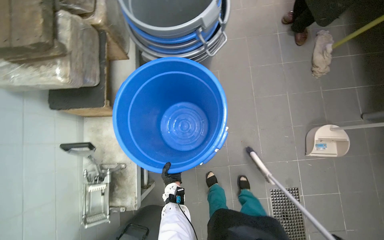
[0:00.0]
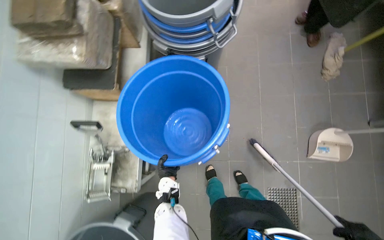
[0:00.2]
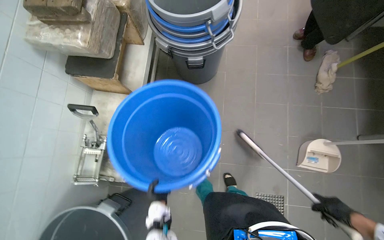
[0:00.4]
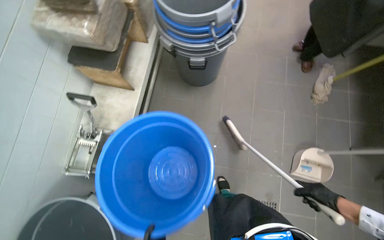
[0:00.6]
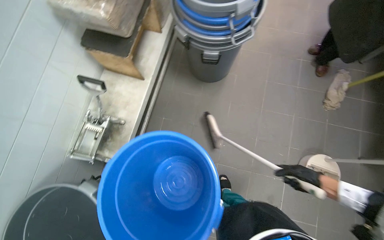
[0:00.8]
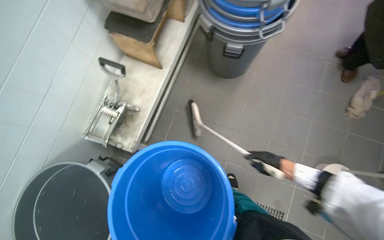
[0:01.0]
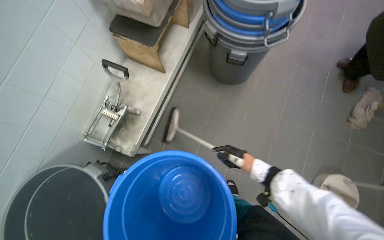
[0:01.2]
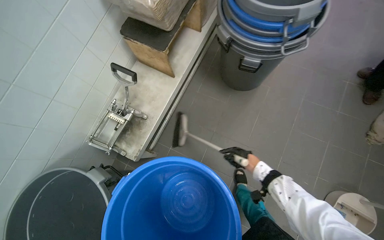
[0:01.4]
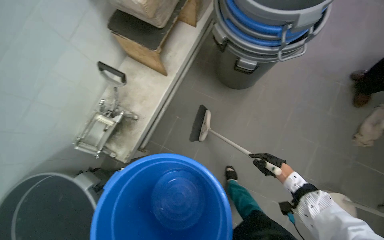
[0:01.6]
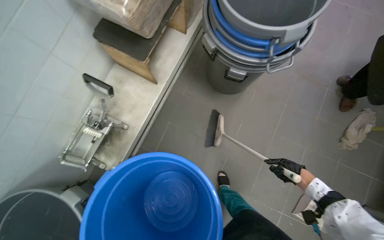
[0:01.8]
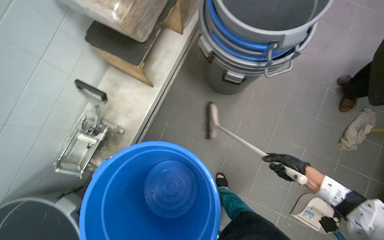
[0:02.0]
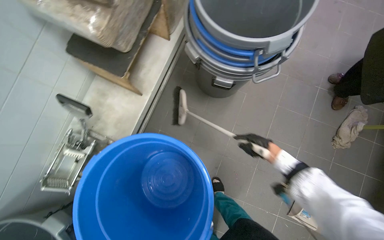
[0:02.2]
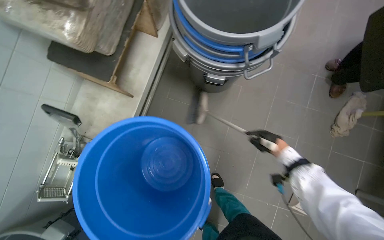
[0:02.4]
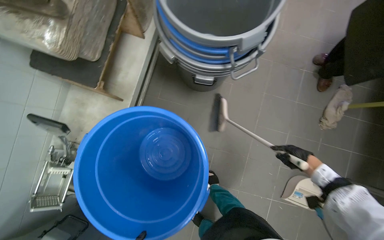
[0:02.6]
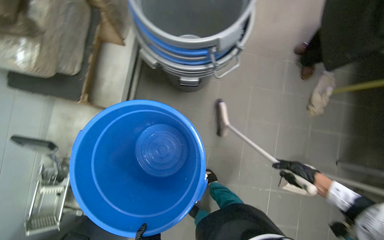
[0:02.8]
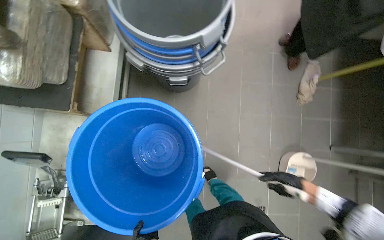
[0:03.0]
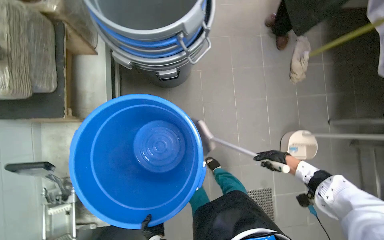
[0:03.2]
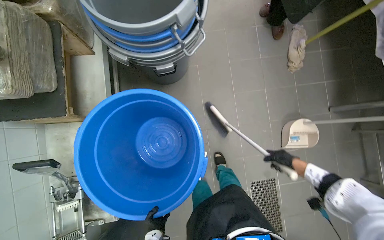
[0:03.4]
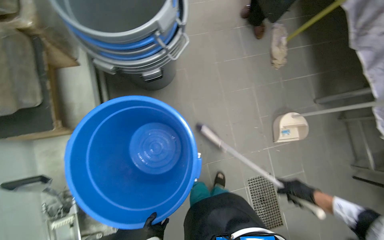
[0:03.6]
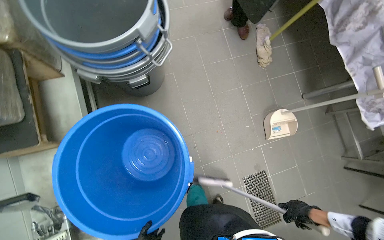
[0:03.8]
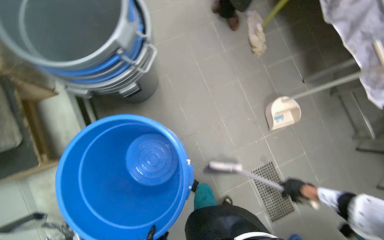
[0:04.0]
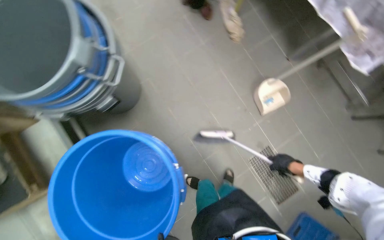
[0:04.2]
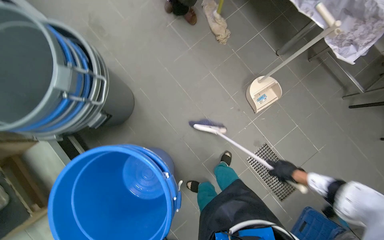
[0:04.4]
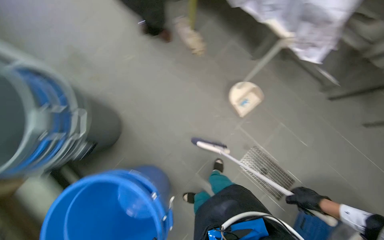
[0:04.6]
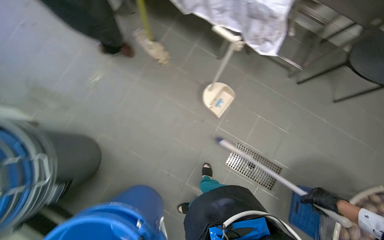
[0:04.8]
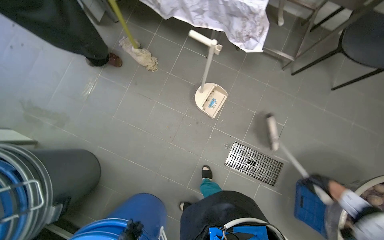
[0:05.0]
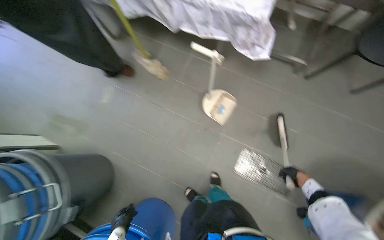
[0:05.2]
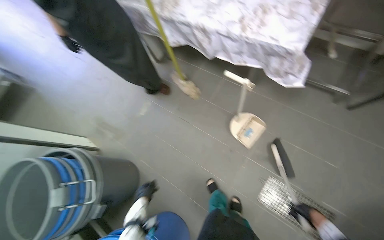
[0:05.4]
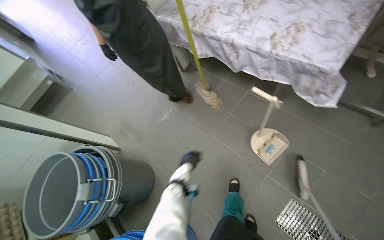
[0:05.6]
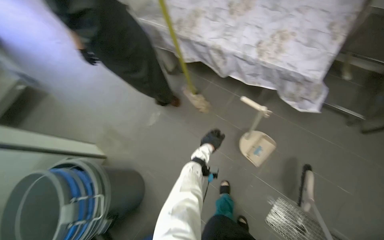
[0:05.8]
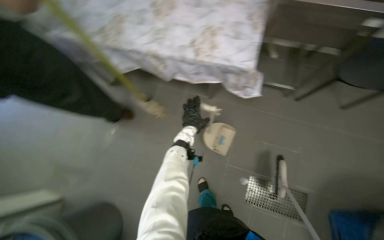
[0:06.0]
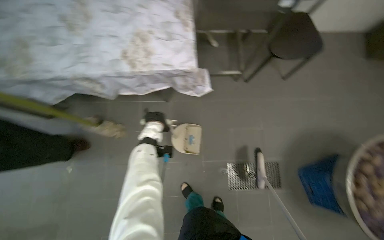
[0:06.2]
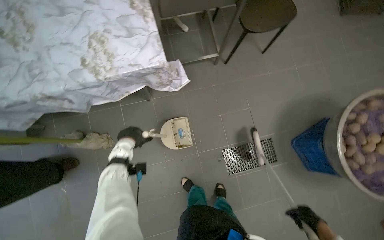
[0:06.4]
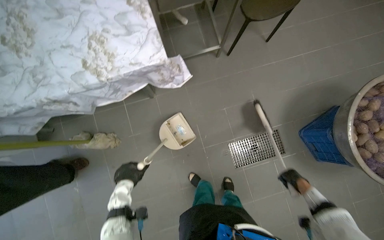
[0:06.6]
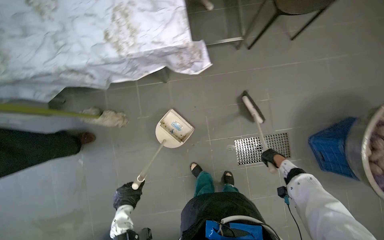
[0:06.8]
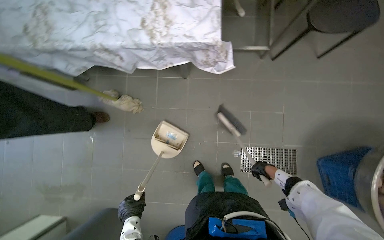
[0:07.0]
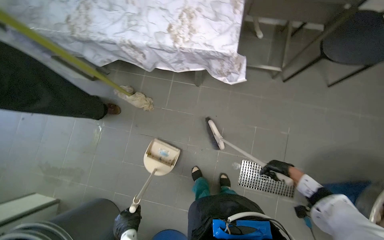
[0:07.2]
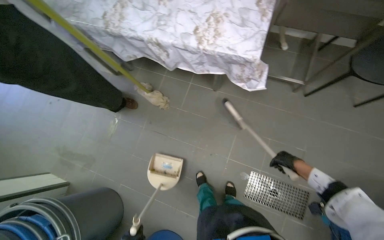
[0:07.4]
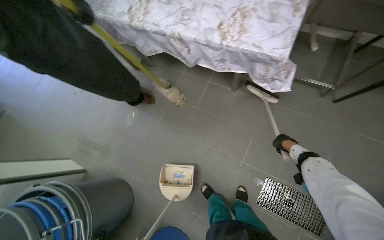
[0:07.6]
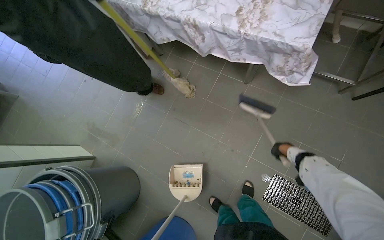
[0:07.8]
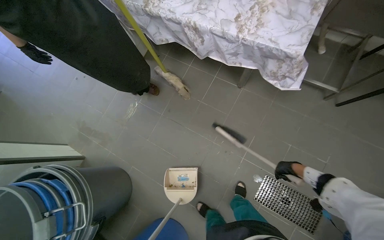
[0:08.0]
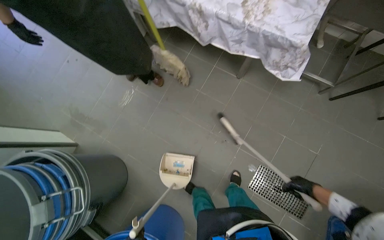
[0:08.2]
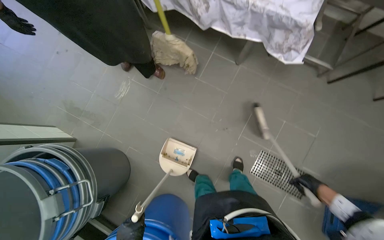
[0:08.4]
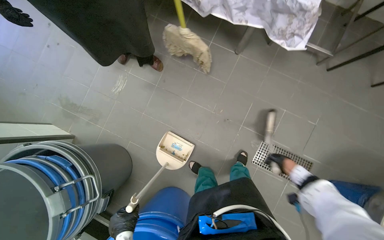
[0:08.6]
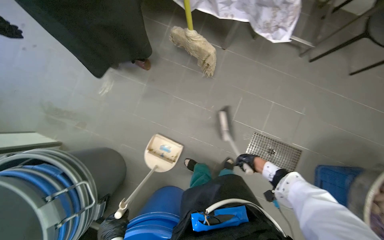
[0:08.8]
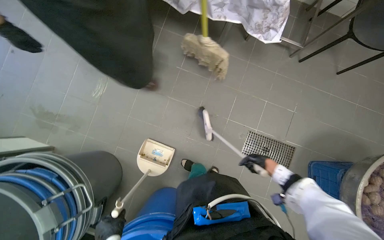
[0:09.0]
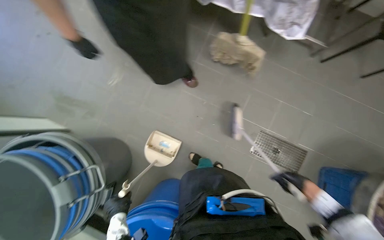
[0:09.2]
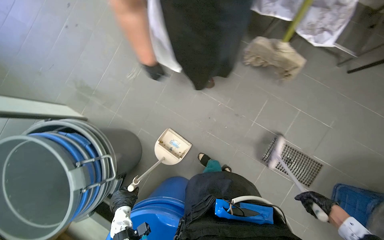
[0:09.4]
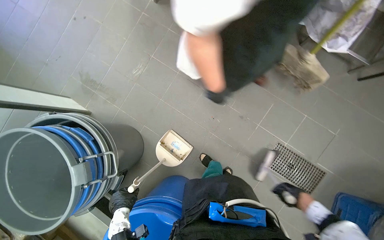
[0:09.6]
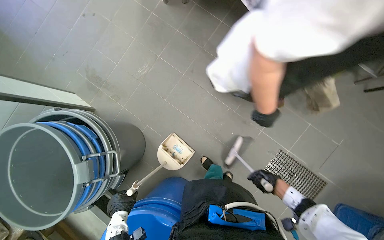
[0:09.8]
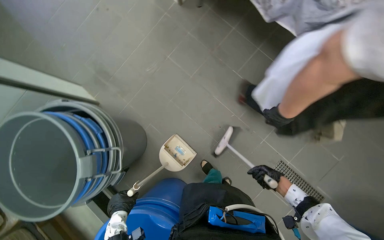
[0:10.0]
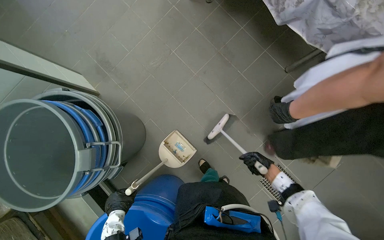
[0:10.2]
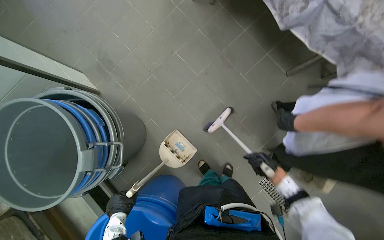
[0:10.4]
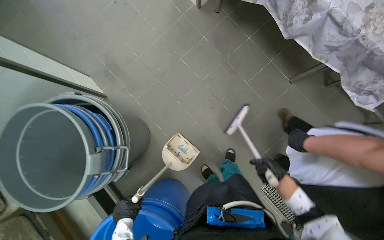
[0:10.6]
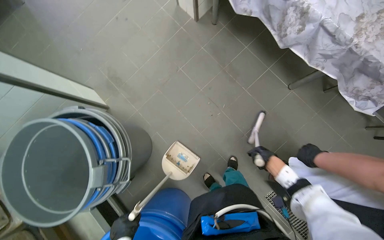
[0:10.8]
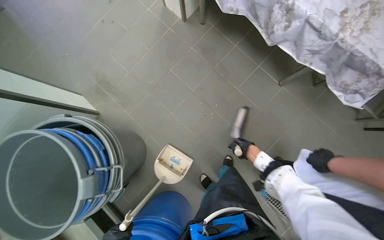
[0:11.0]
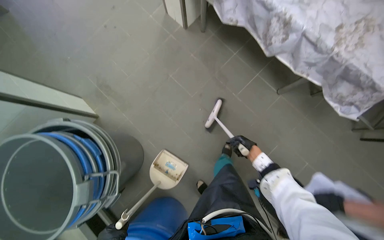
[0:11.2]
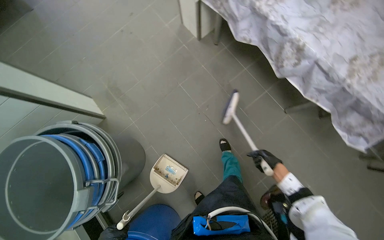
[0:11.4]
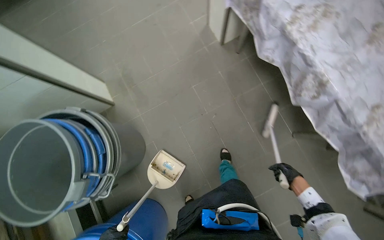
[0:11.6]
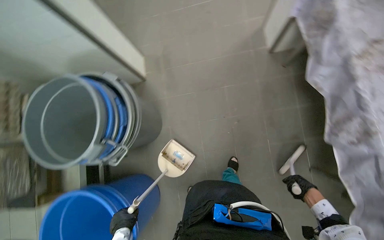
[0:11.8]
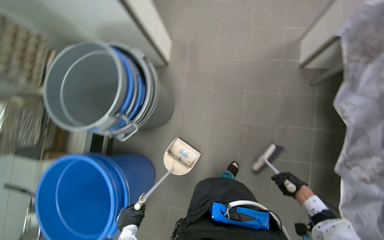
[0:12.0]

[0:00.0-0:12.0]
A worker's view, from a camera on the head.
Job: sweeping floor.
The whole recording: Sweeping kitchen floor. The worker sweeps the kitchen floor with a broom and dustpan, moving chairs to clean underneath them.
0:00.0 to 0:01.6: The scene turns roughly 30 degrees clockwise in the picture.
0:01.6 to 0:03.0: The right hand goes nearer and farther, approximately 15 cm each way, reversing 2 times.
0:03.0 to 0:04.4: The scene rotates counterclockwise by approximately 45 degrees.
0:04.4 to 0:06.0: The camera travels some 50 cm. The scene turns roughly 30 degrees counterclockwise in the picture.
0:07.6 to 0:09.0: The right hand heads down the picture and to the left, covering roughly 40 cm.
0:09.0 to 0:10.4: Everything in view rotates roughly 25 degrees clockwise. The right hand reaches about 5 cm to the right, then returns.
0:10.4 to 0:12.0: The head rotates about 50 degrees to the left.

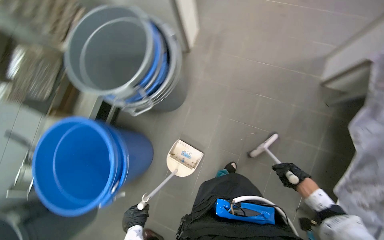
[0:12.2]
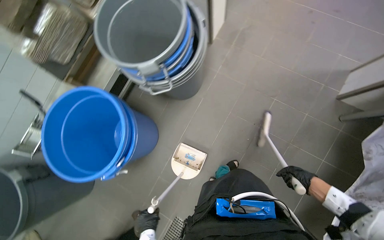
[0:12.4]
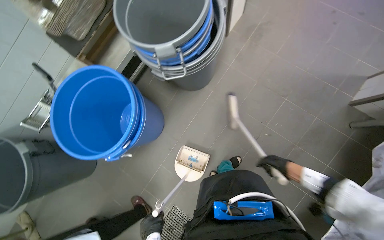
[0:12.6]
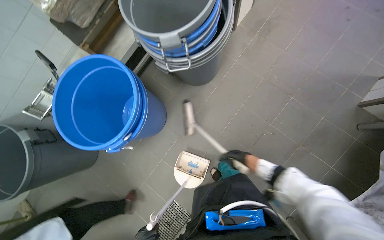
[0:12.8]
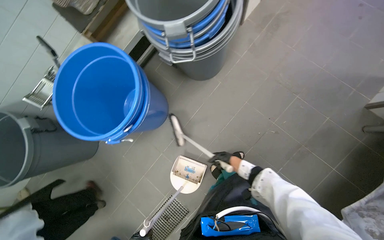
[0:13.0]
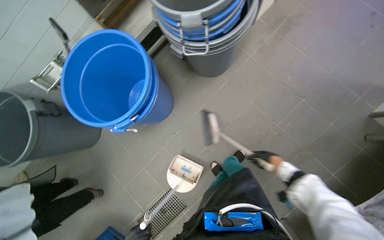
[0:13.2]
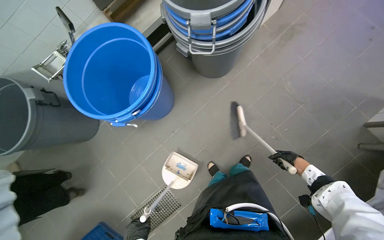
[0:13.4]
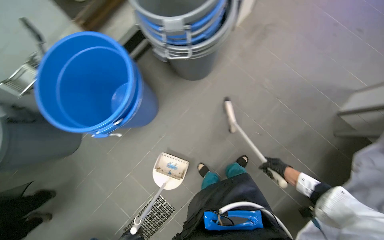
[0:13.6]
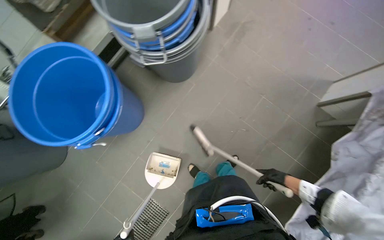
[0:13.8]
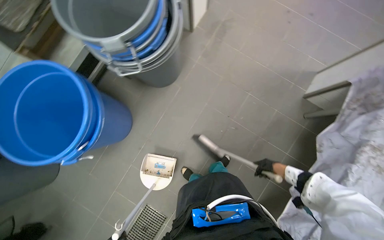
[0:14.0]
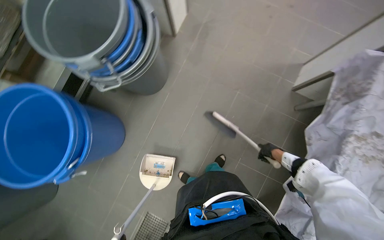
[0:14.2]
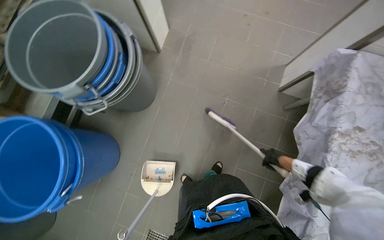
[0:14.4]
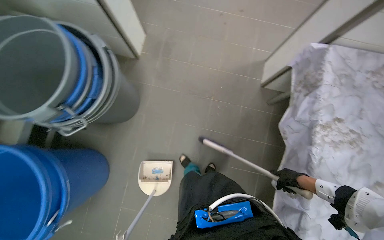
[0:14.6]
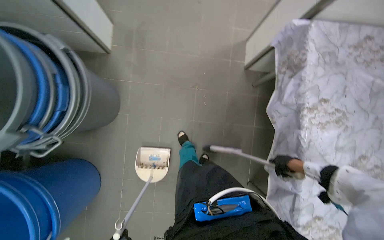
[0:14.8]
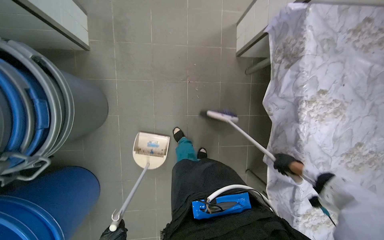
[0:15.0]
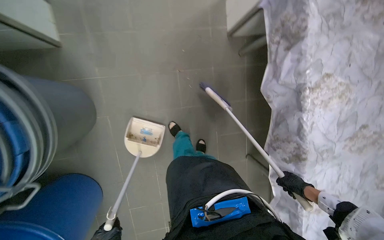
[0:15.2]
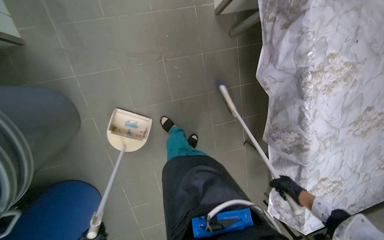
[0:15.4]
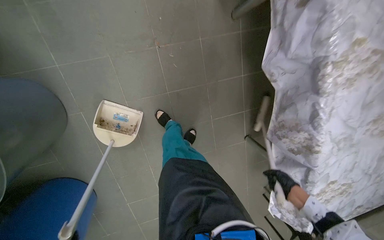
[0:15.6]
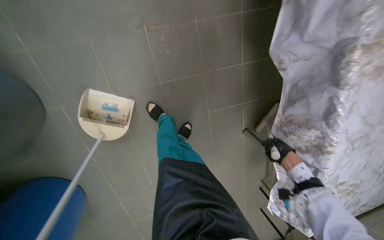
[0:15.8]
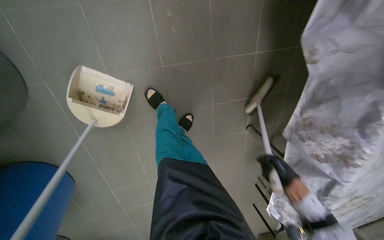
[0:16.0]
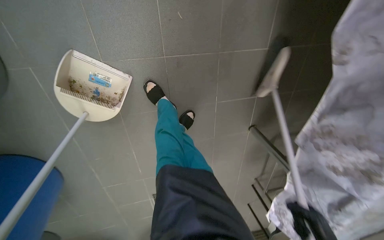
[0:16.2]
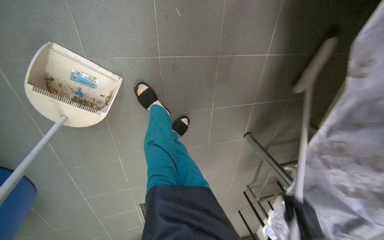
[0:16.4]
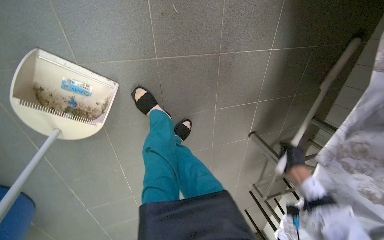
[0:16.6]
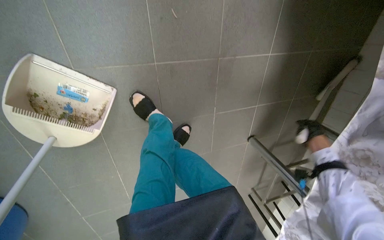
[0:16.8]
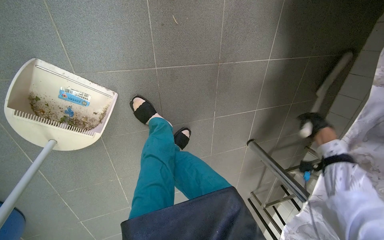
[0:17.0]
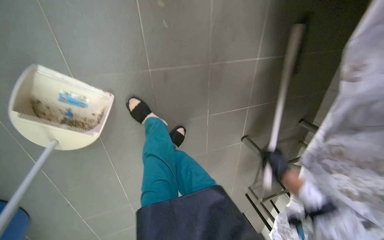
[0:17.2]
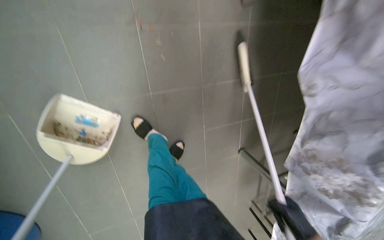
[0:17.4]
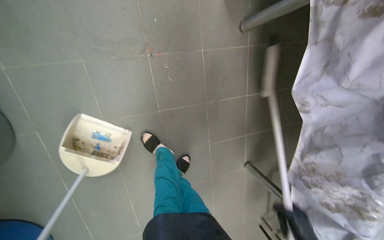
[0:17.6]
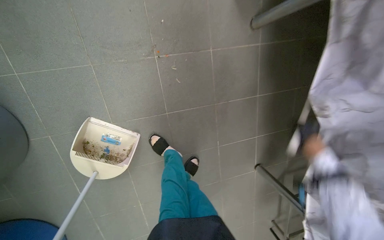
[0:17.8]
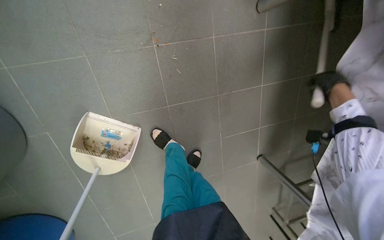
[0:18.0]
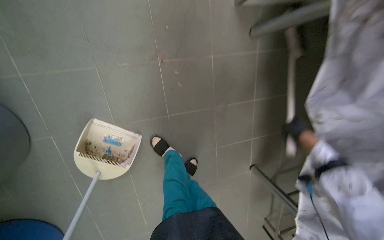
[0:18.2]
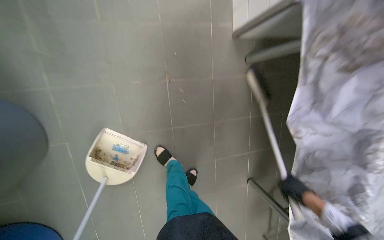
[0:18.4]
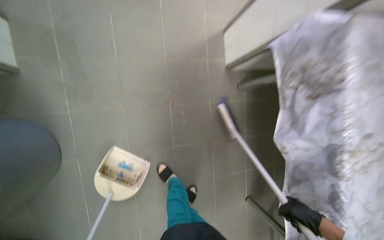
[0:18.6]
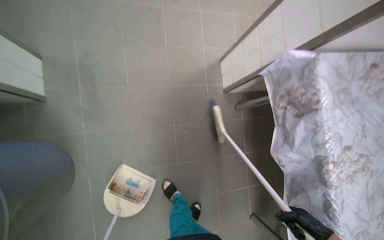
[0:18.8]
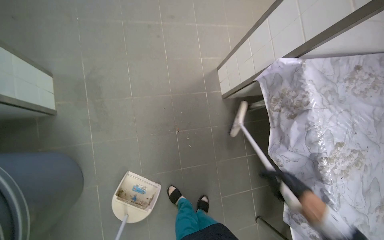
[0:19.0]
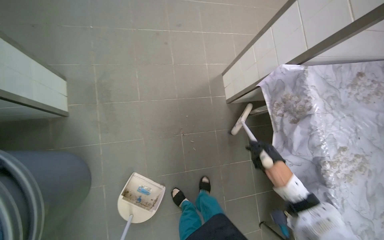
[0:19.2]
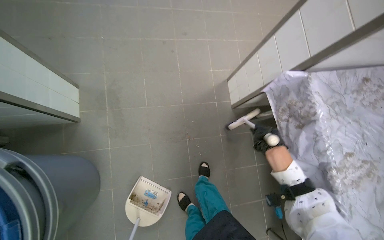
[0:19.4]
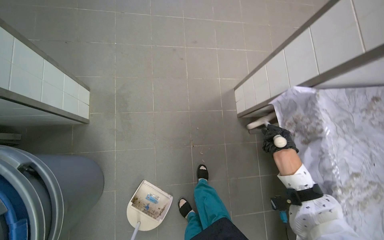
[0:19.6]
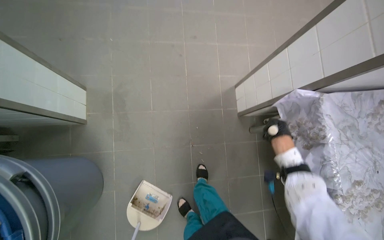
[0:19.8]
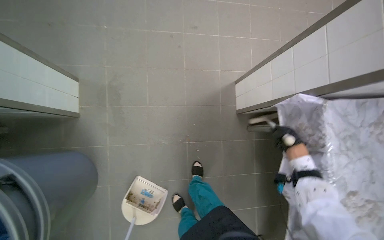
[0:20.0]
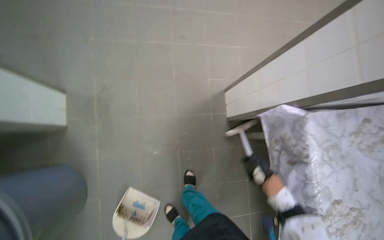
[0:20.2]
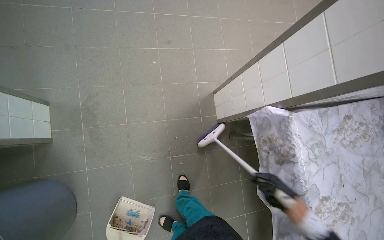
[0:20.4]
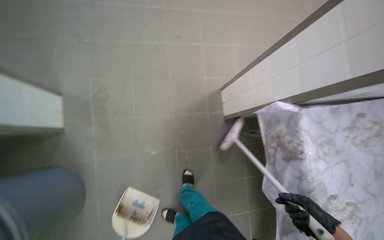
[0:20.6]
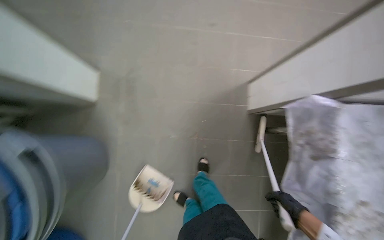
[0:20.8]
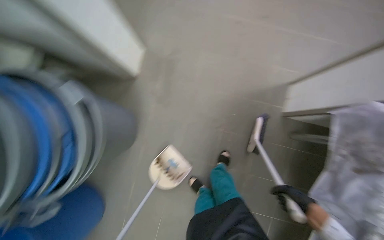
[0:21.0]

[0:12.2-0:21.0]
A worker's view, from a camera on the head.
Job: sweeping floor.
The whole recording: Sweeping kitchen floor. The worker sweeps the kitchen floor with a broom and dustpan, moving chairs to clean underneath them.
0:12.2 to 0:13.6: The right hand moves to the left, about 15 cm.
0:13.6 to 0:15.2: The camera is carried some 60 cm. The wearer's head swings some 50 degrees to the right. The view tilts some 15 degrees downward.
0:15.2 to 0:16.6: The camera is carried approximately 60 cm. The camera pitches downward, by about 20 degrees.
0:18.0 to 0:19.6: The head travels some 50 cm. The view tilts about 35 degrees upward.
0:19.6 to 0:21.0: The wearer's head swings about 20 degrees to the left. The right hand is displaced down the picture by about 15 cm.
